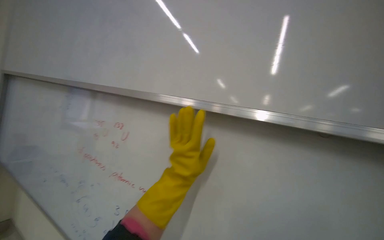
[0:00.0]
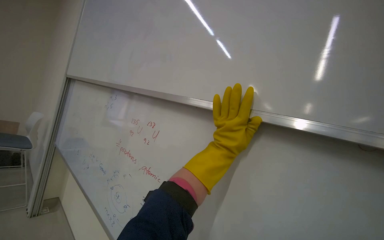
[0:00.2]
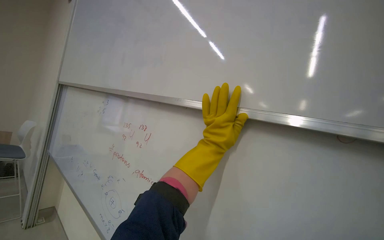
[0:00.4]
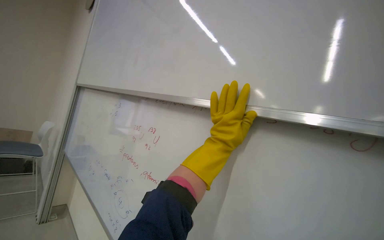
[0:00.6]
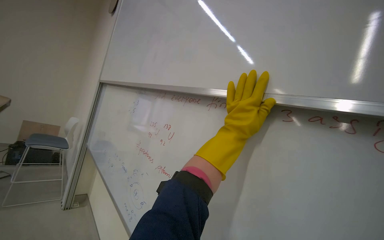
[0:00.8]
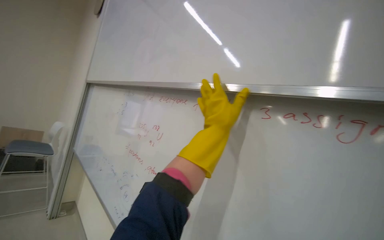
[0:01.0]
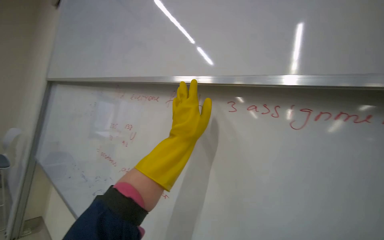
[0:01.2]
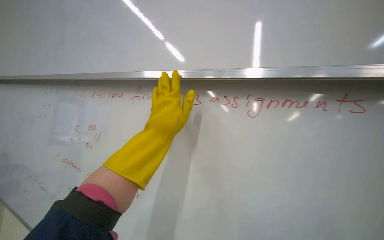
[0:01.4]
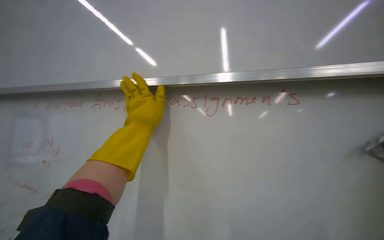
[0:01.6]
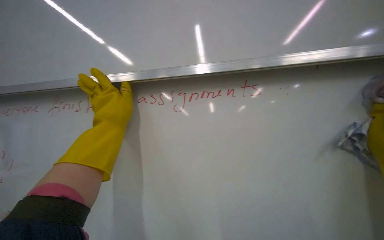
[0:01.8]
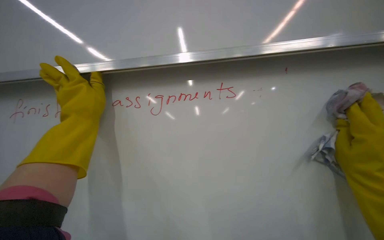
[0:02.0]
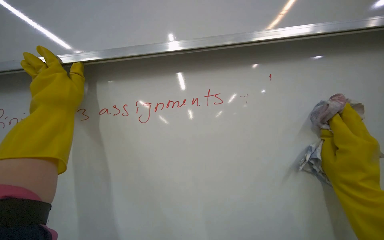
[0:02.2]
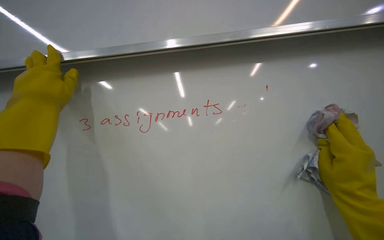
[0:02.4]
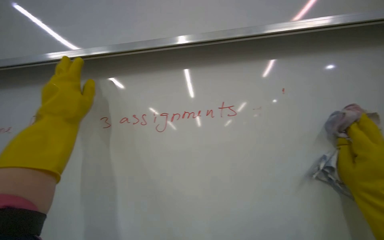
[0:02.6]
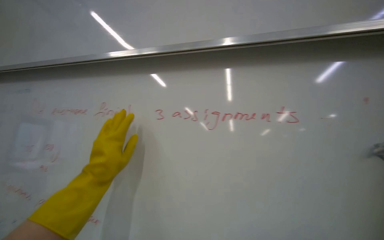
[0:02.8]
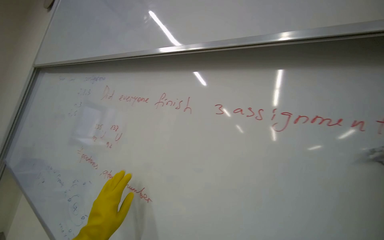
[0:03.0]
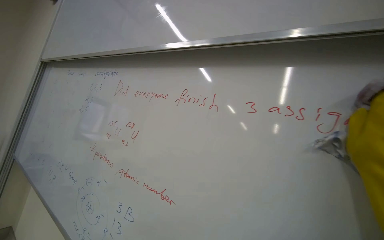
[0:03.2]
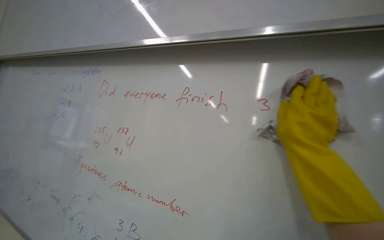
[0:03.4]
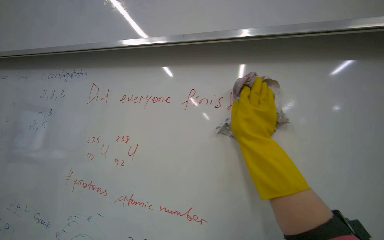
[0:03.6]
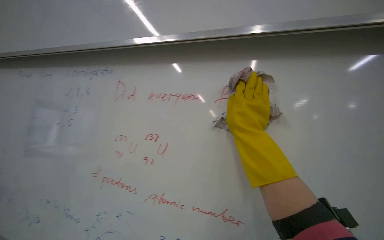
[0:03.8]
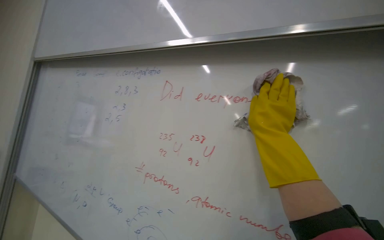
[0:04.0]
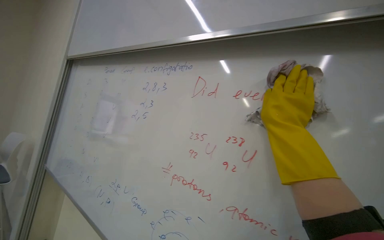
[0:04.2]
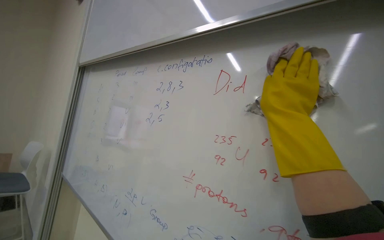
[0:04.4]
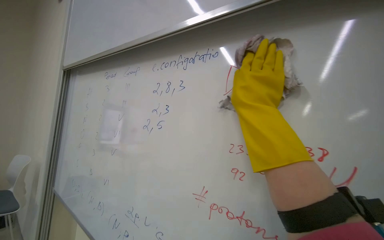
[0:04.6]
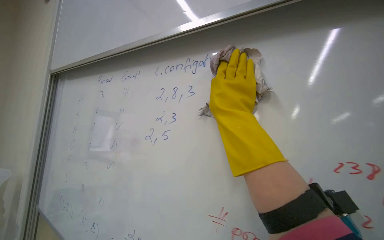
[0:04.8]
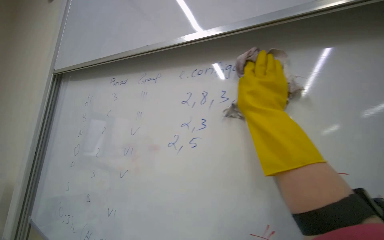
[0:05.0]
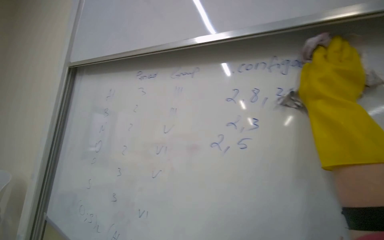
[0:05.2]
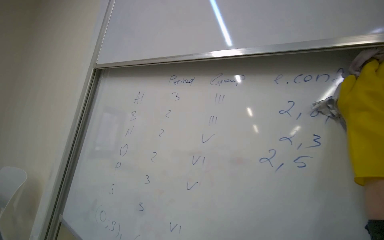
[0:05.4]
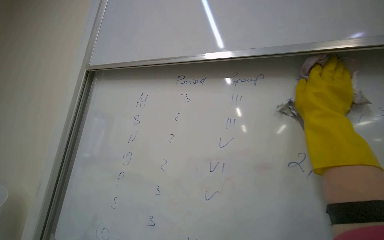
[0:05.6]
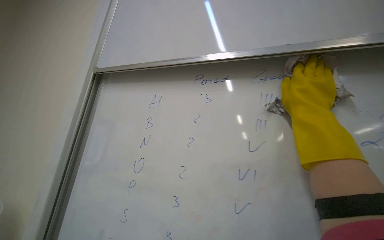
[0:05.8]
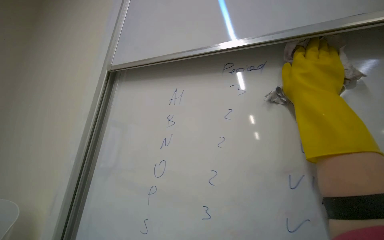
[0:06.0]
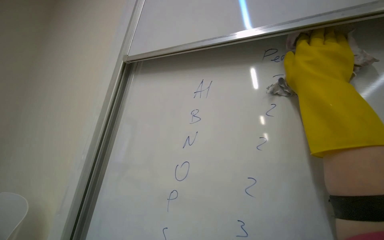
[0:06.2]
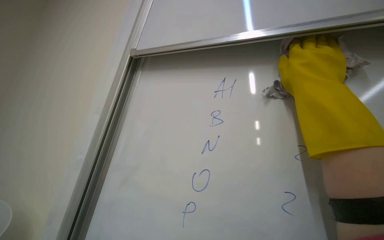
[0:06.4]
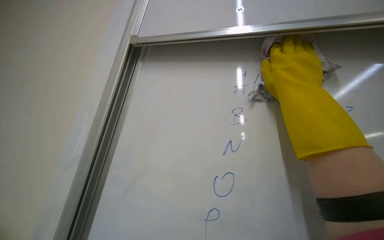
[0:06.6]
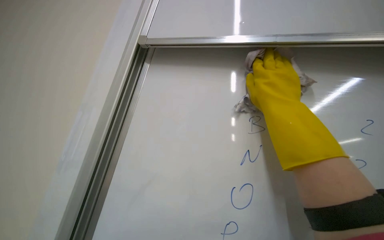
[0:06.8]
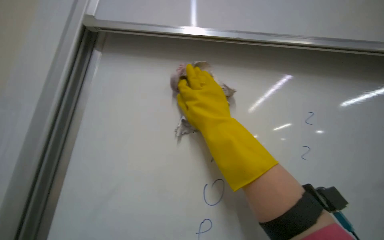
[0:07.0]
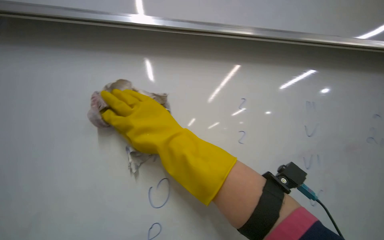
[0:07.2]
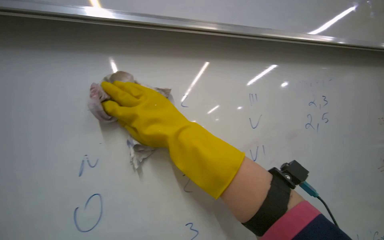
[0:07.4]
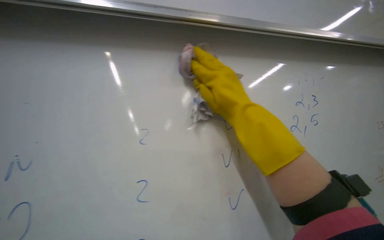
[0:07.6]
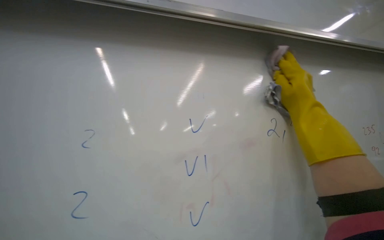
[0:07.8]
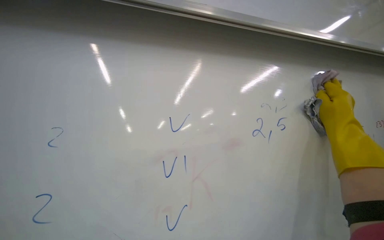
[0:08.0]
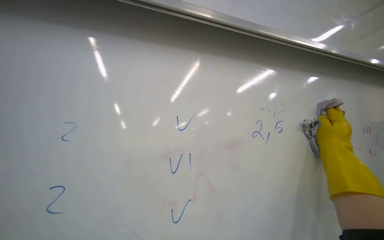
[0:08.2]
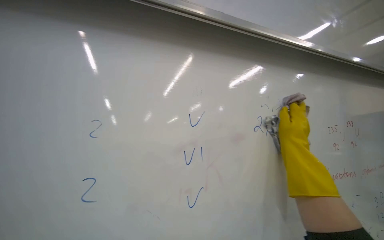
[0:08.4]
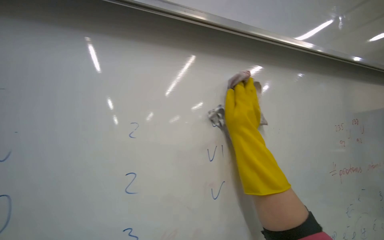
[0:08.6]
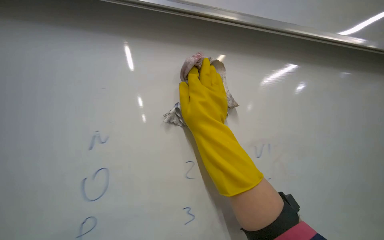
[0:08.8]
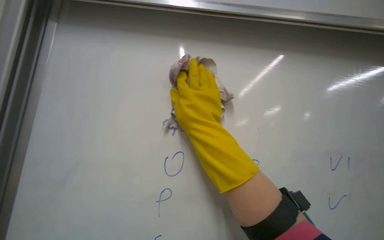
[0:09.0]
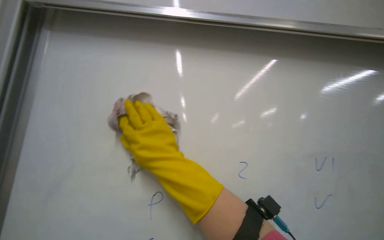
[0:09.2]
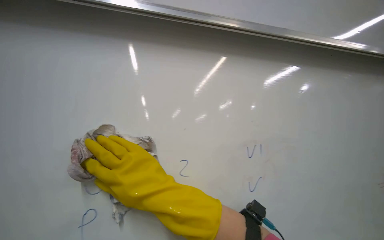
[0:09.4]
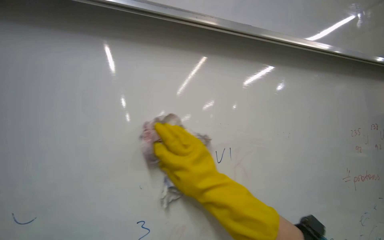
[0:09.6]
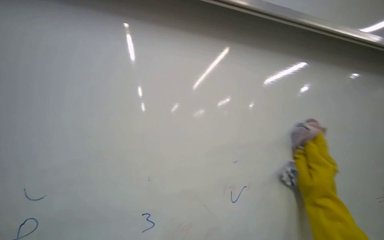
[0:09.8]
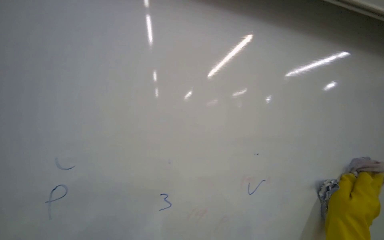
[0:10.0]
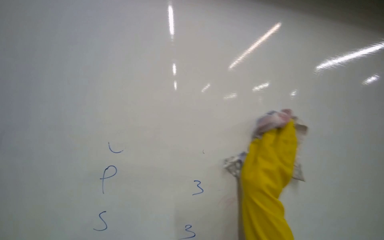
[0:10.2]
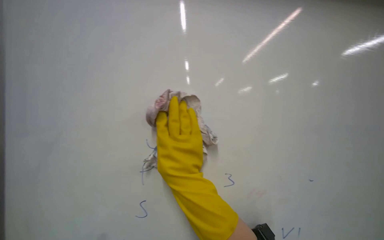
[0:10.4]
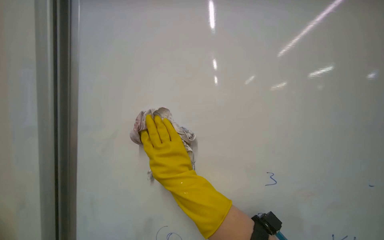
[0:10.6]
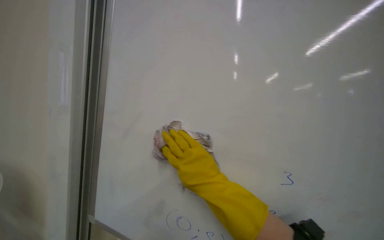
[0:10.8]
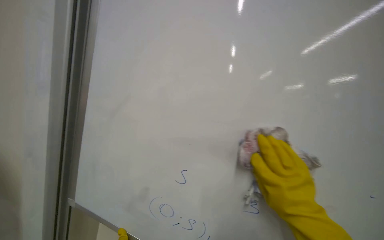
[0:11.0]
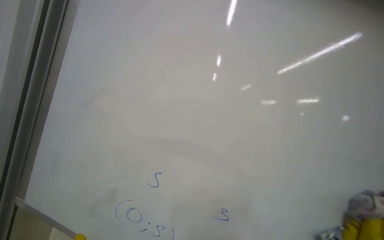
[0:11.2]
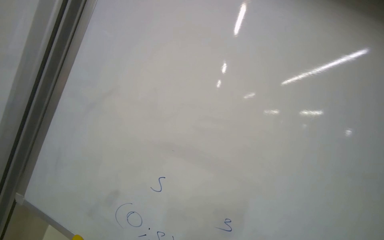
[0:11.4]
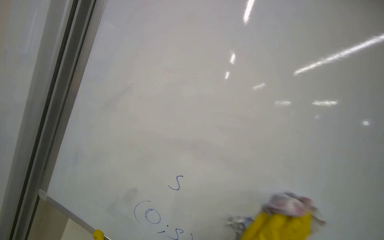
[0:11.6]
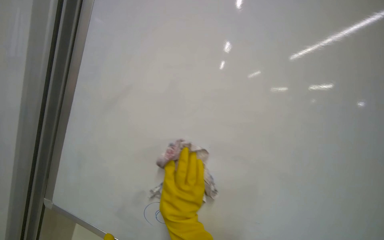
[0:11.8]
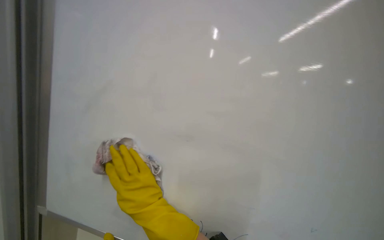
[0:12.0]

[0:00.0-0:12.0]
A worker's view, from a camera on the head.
Job: wiping surfaces.
The whole recording: Cleaning whiteboard surface. The worker cleans the whiteboard surface with a cloth.
0:00.0 to 0:01.6: The wearer's head swings about 20 degrees to the right.
0:03.0 to 0:04.4: The camera is aimed approximately 20 degrees further to the left.
0:04.4 to 0:06.0: The camera is carried approximately 50 cm.
0:06.0 to 0:07.6: The wearer looks approximately 35 degrees further to the right.
0:07.6 to 0:09.0: The wearer's head swings some 30 degrees to the left.
0:09.0 to 0:10.4: The view tilts roughly 25 degrees upward. The right hand is displaced down the picture by roughly 10 cm, and reaches roughly 25 cm to the right, then returns.
0:10.4 to 0:12.0: The view swings some 25 degrees to the left. The scene turns about 35 degrees counterclockwise in the picture.

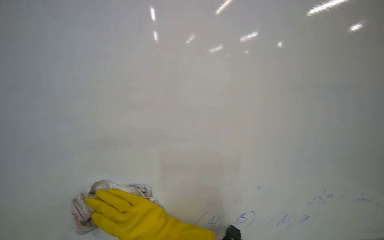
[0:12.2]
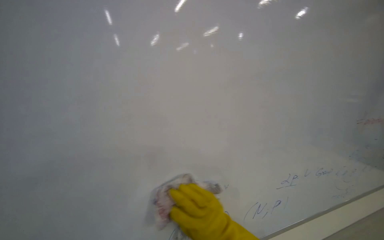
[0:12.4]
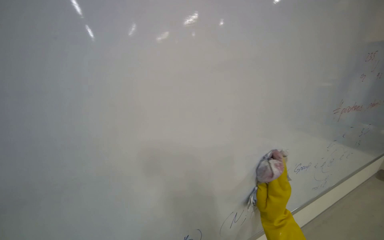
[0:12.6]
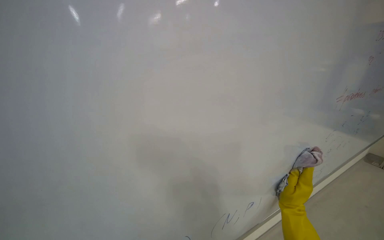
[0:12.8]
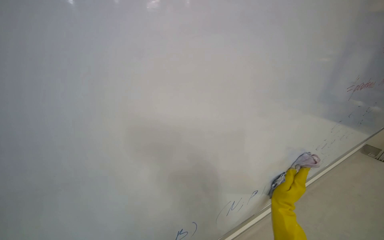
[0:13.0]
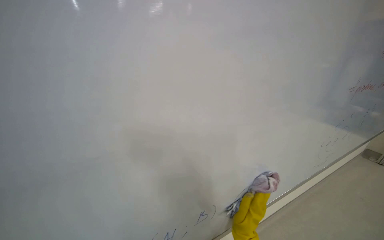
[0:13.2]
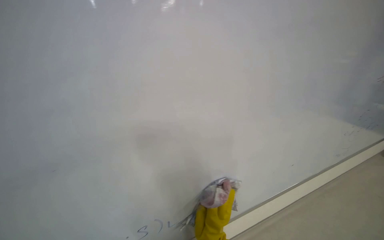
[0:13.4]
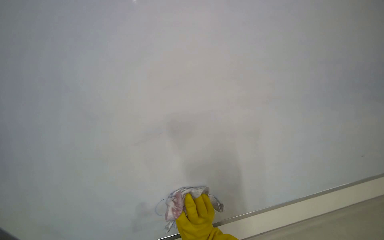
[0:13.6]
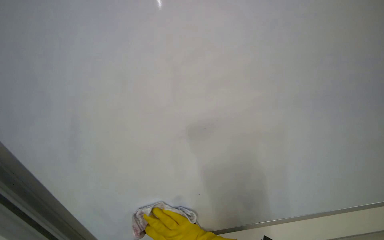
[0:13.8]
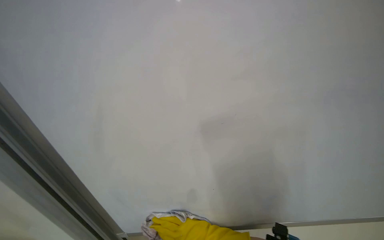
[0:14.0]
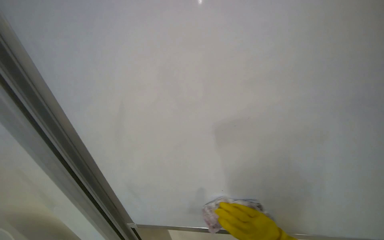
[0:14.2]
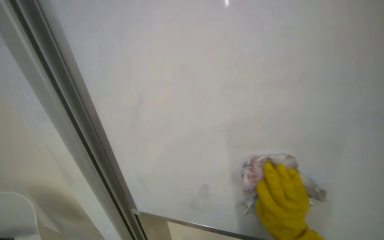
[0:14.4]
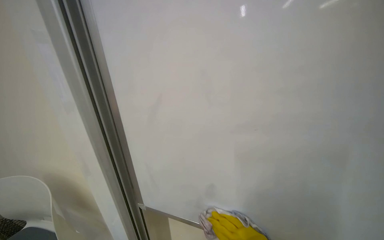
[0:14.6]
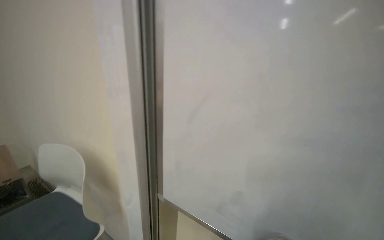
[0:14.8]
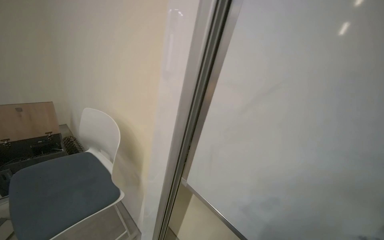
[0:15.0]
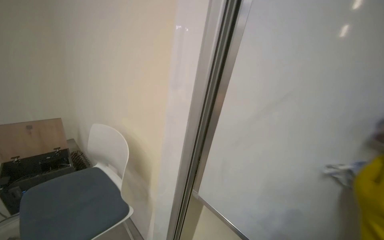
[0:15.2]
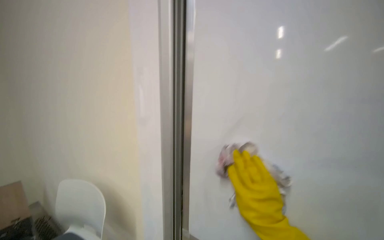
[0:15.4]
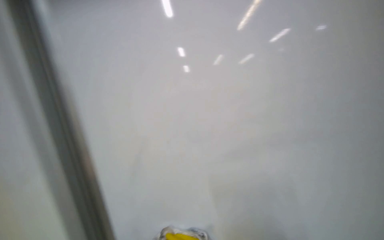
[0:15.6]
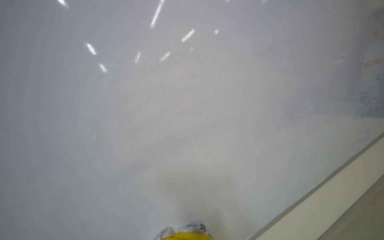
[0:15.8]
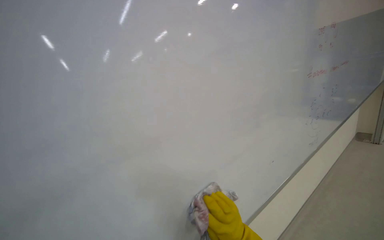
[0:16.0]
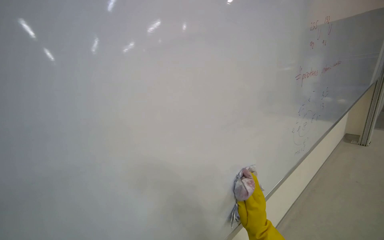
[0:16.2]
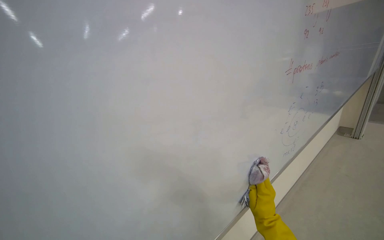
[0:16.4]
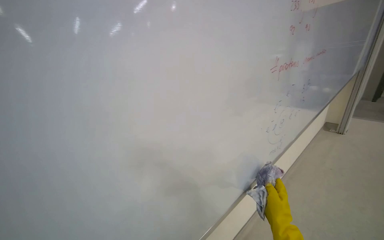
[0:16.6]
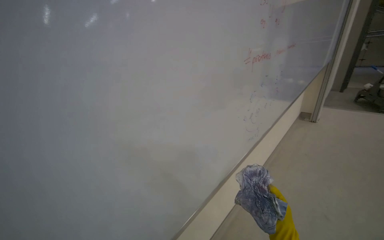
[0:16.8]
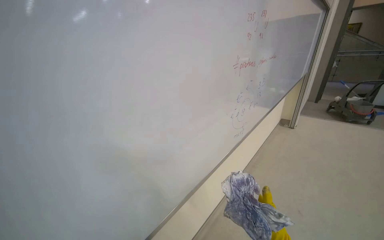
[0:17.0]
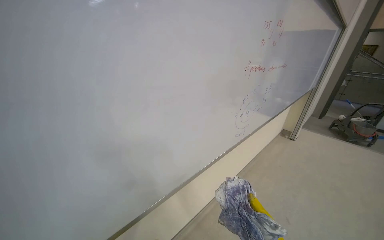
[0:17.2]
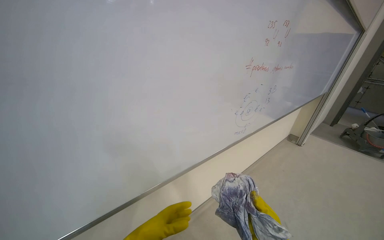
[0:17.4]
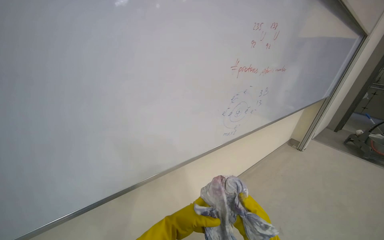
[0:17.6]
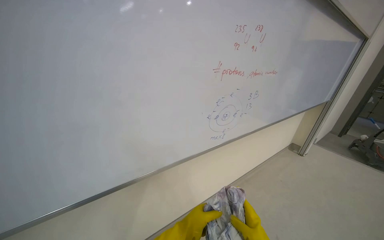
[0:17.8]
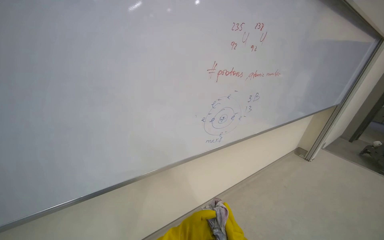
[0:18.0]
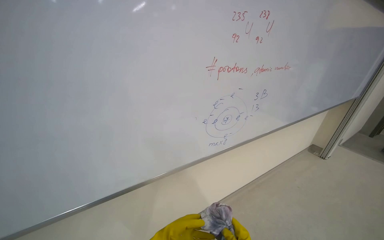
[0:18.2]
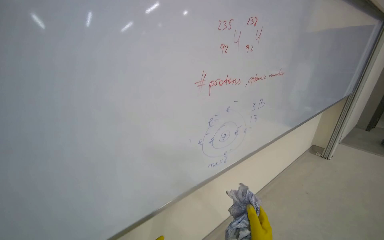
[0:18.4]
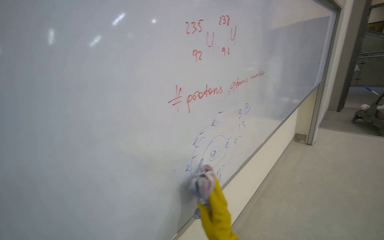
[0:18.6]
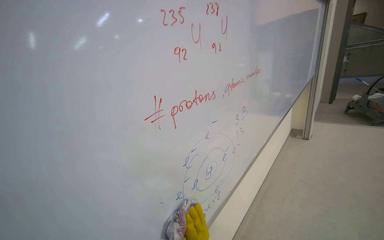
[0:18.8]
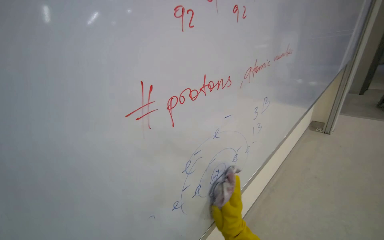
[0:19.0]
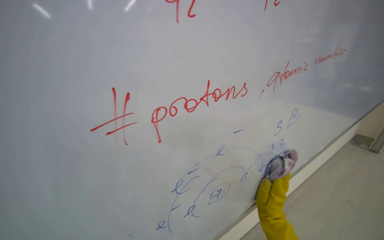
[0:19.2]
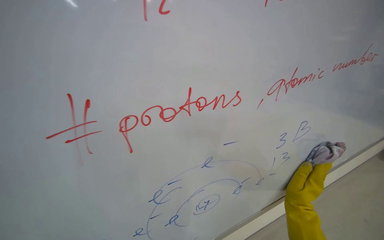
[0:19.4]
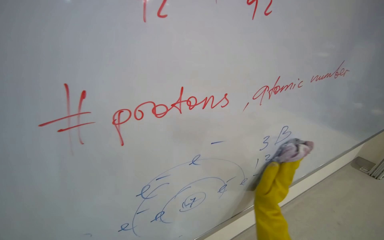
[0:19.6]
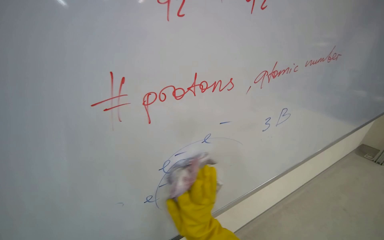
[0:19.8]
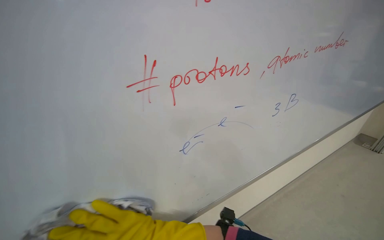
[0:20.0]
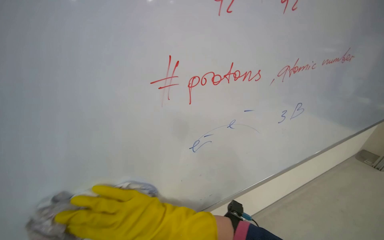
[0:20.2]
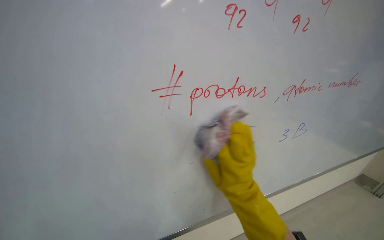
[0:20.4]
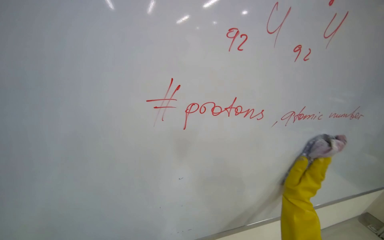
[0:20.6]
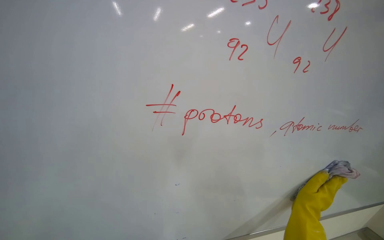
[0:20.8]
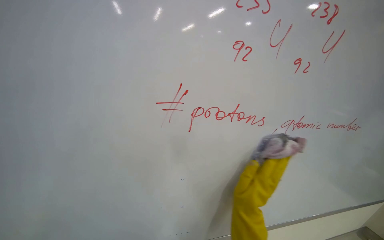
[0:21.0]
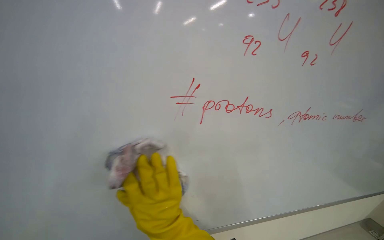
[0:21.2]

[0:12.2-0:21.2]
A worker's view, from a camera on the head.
Job: wiping surfaces.
The whole recording: Cleaning whiteboard surface. The worker cleans the whiteboard surface with a cloth.
0:12.2 to 0:13.8: The wearer moves about 60 cm. The view pans to the left by some 35 degrees.
0:13.8 to 0:15.2: The camera sweeps to the left, by roughly 25 degrees.
0:15.2 to 0:16.6: The head rotates approximately 20 degrees to the right.
